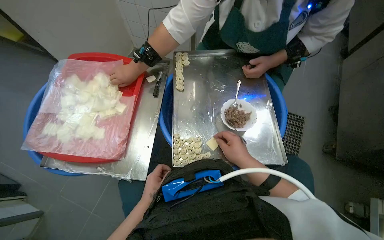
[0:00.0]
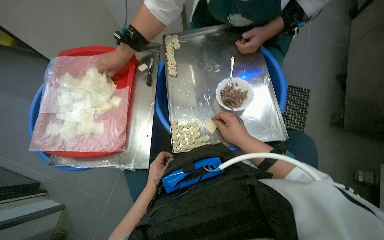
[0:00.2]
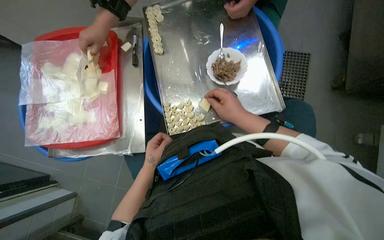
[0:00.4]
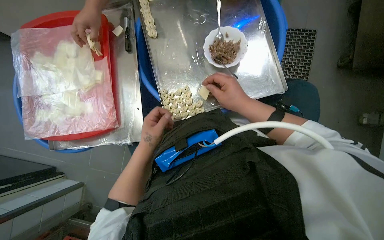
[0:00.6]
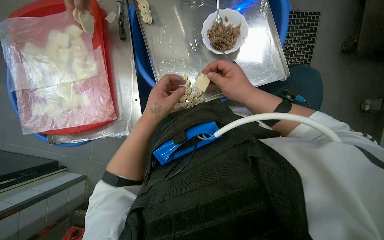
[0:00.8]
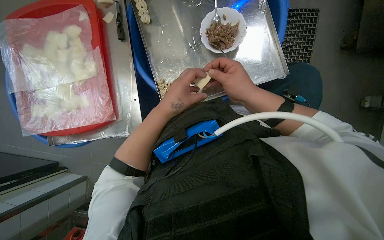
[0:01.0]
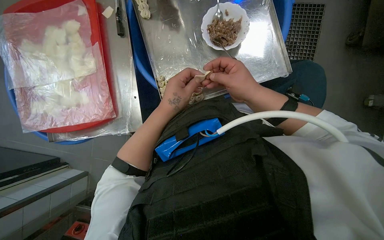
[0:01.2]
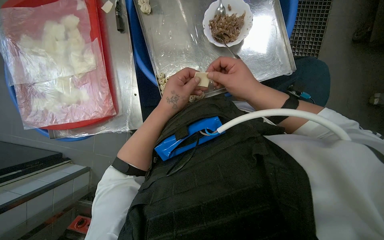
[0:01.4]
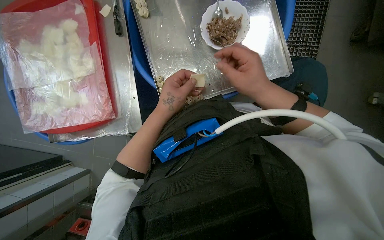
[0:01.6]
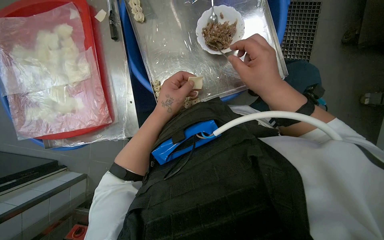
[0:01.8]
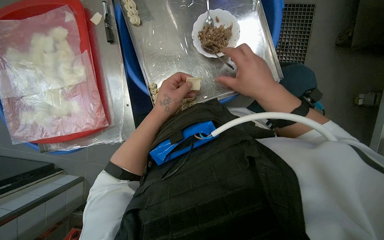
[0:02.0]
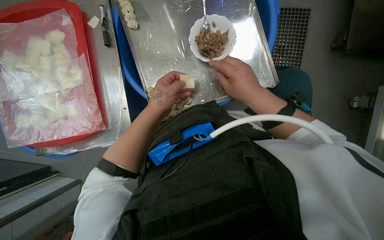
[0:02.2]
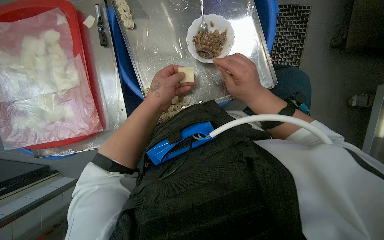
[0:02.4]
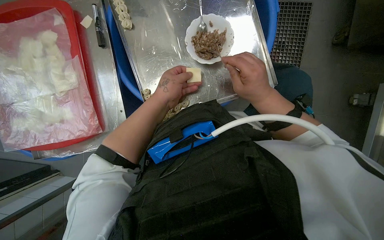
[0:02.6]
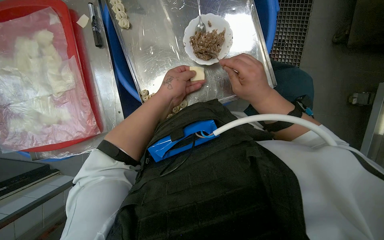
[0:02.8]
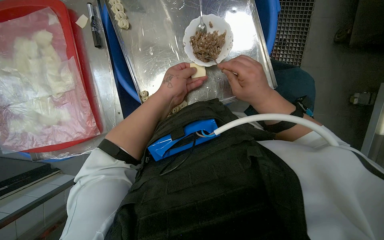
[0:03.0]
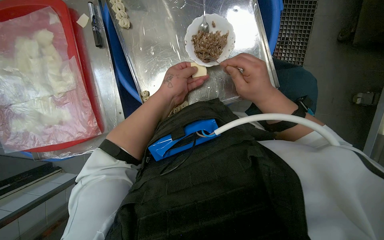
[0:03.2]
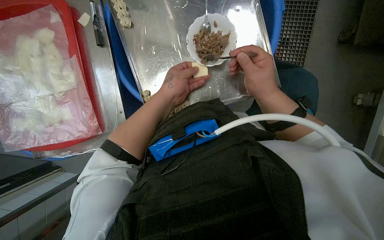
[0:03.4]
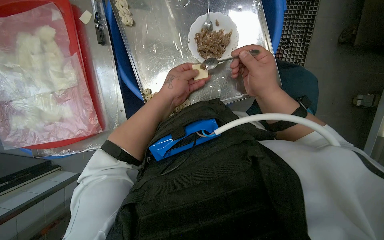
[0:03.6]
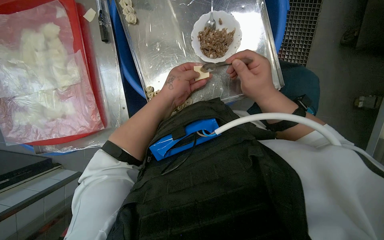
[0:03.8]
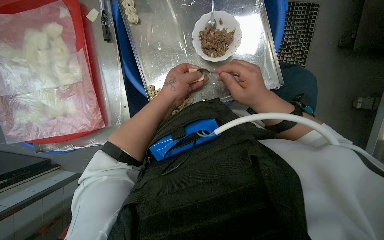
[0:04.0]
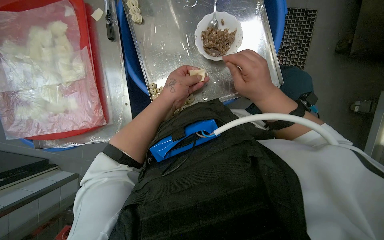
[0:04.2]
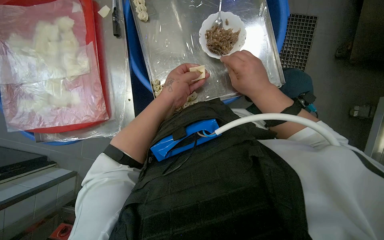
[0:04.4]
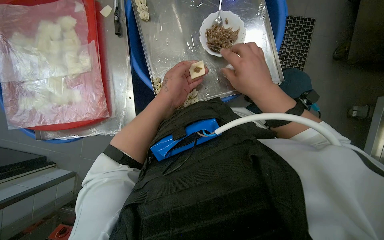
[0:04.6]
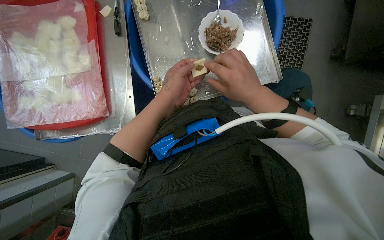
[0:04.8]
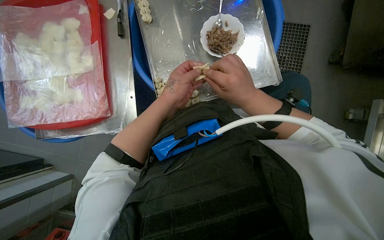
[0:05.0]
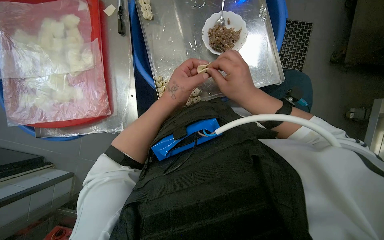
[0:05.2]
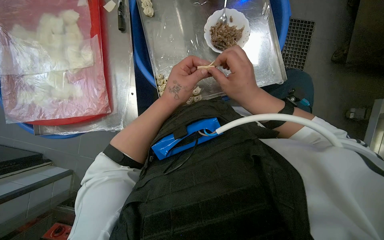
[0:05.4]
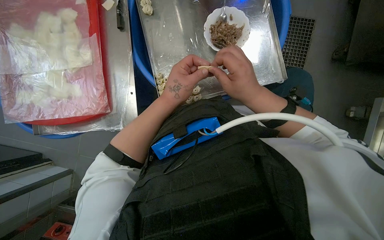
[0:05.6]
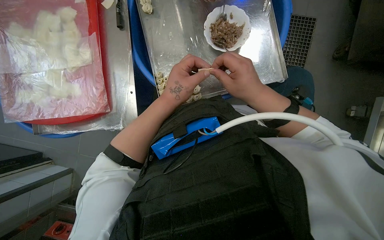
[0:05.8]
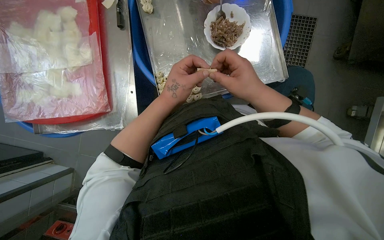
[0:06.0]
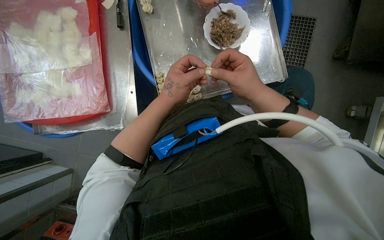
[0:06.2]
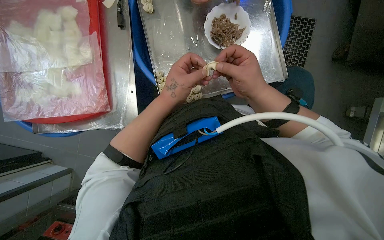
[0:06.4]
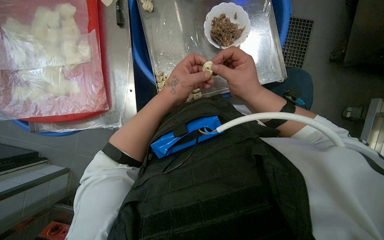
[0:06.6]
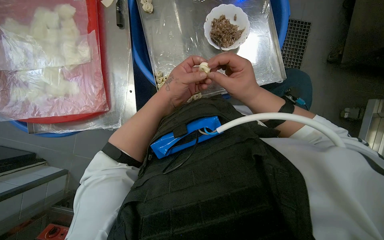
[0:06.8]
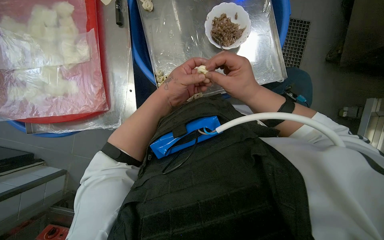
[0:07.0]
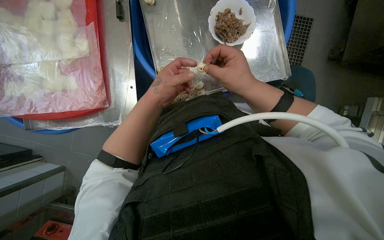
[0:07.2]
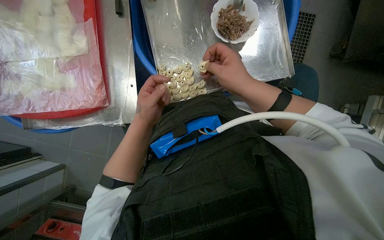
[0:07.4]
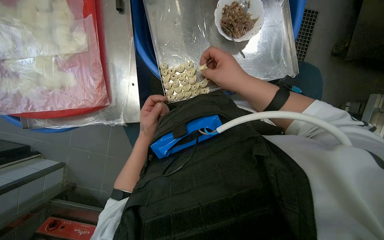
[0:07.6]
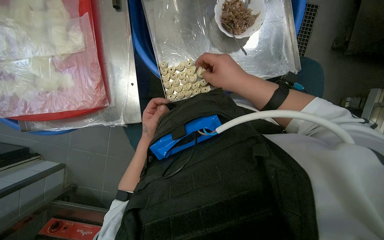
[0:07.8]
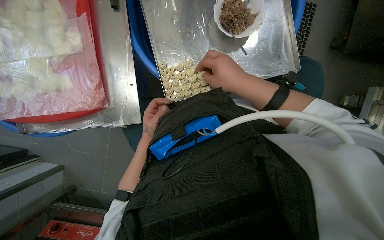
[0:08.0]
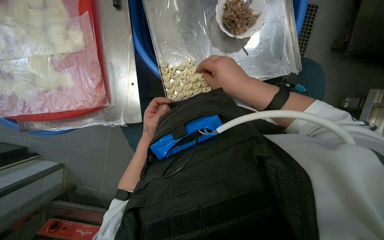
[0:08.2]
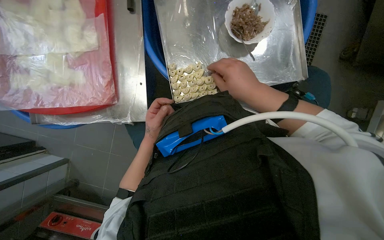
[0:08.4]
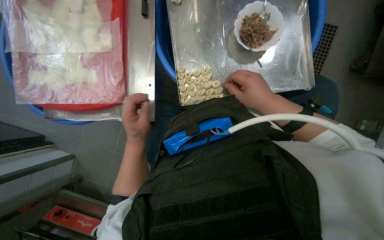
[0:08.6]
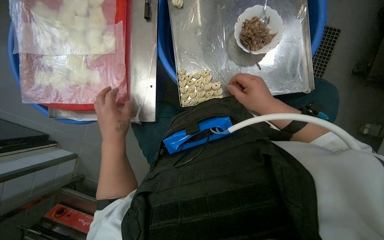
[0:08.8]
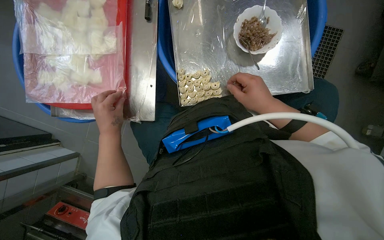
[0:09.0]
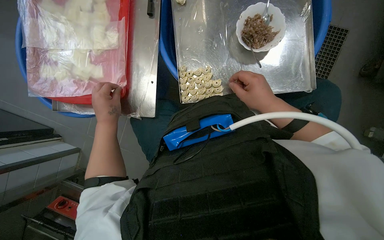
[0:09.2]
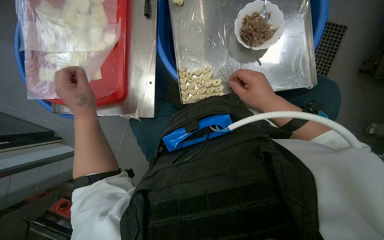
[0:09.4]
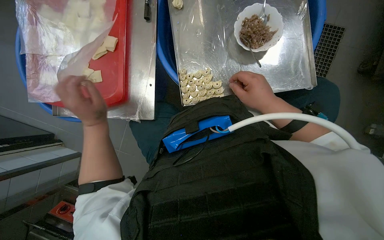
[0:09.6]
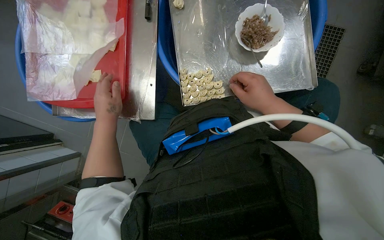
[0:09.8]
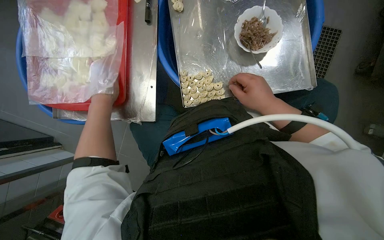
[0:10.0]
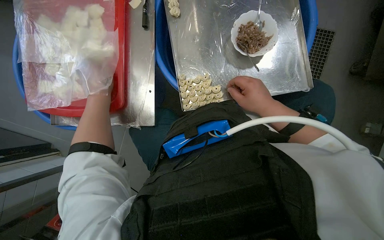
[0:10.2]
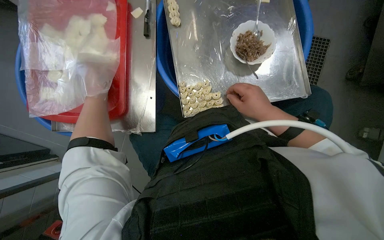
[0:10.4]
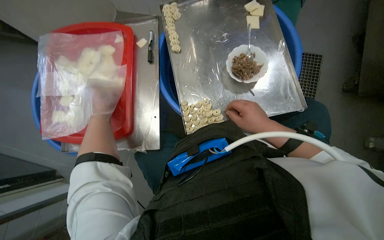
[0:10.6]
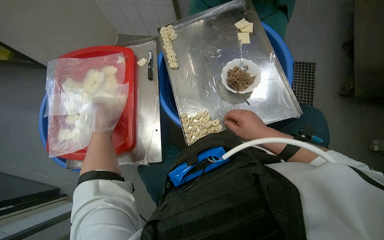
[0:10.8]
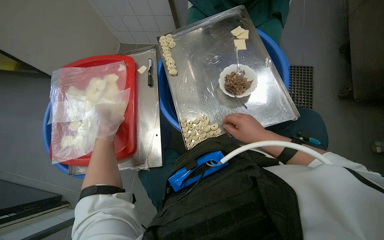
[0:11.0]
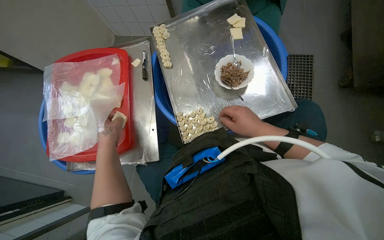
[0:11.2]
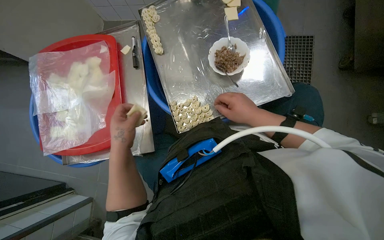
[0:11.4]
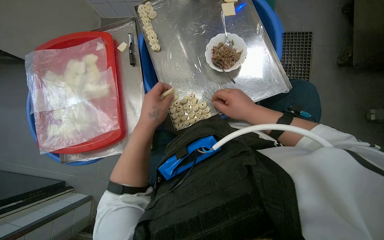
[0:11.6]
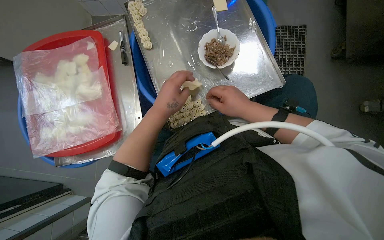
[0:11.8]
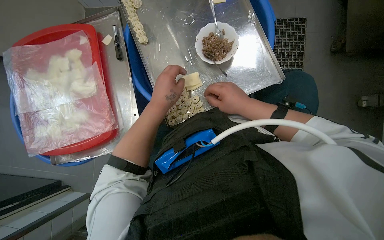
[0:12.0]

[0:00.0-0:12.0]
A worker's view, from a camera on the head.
Job: preparing food.
The whole recording: Making dumplings with meat filling. The worker picks up dough, fills it with meat, folds it, and places the finished dumpling on a tray.
0:00.0 to 0:01.6: The view tilts about 25 degrees downward.
0:03.0 to 0:04.4: The hands are busy where they are.
0:04.4 to 0:06.0: The hands stay close to where they were, moving slightly.
0:06.0 to 0:07.6: The left hand is displaced farther from the camera, to the left and down the picture by approximately 20 cm.
0:07.6 to 0:09.0: The left hand travels nearer to the camera and to the left by roughly 15 cm.
0:09.0 to 0:10.4: The left hand travels up the picture by about 15 cm.
0:10.4 to 0:12.0: The left hand is displaced to the right and nearer to the camera by about 25 cm.

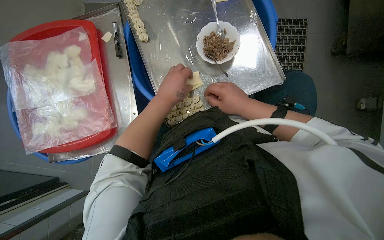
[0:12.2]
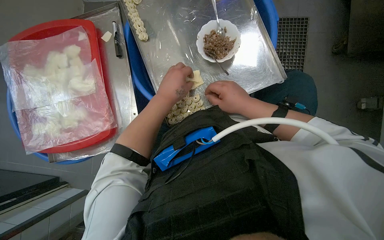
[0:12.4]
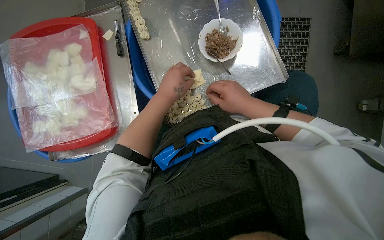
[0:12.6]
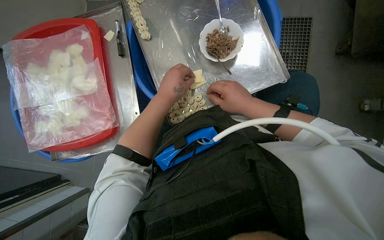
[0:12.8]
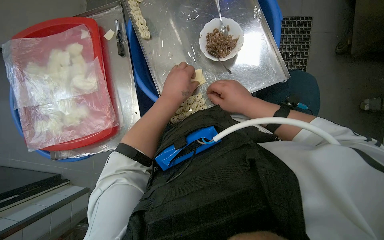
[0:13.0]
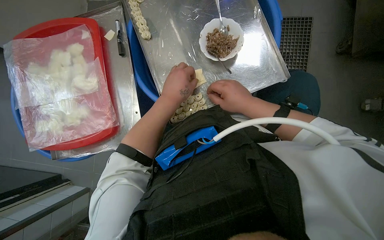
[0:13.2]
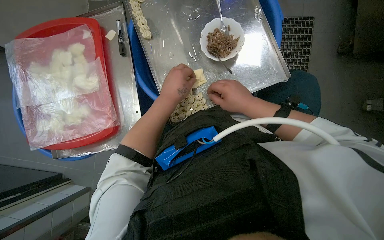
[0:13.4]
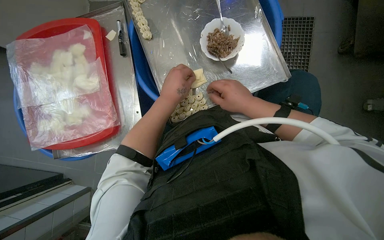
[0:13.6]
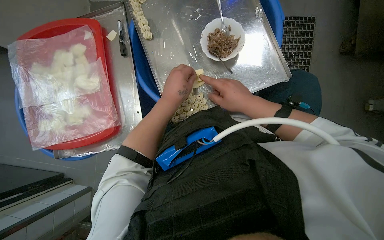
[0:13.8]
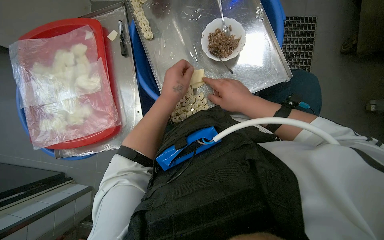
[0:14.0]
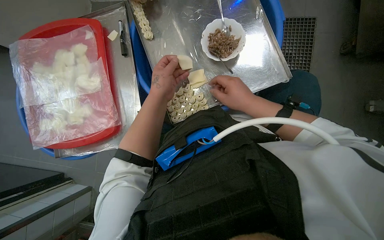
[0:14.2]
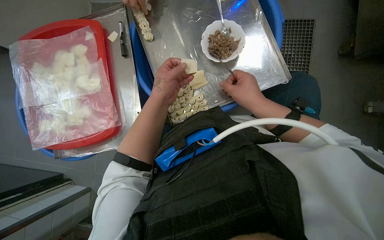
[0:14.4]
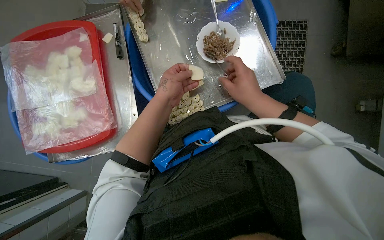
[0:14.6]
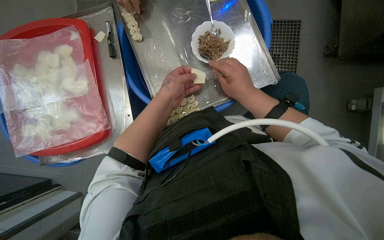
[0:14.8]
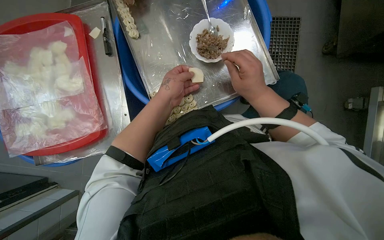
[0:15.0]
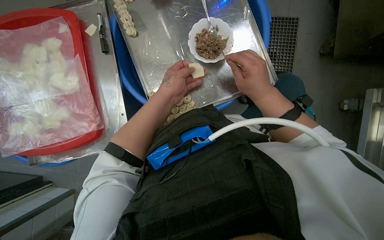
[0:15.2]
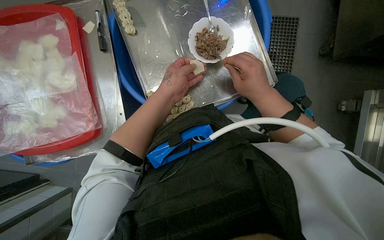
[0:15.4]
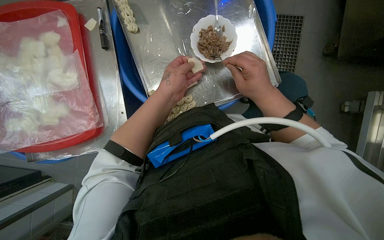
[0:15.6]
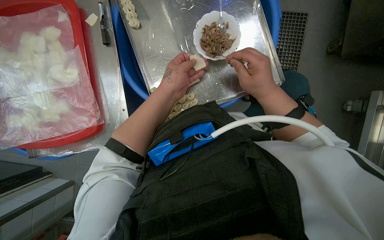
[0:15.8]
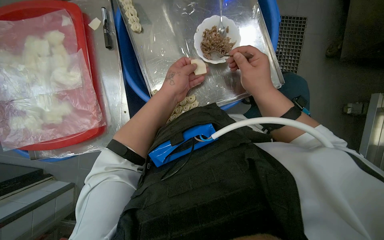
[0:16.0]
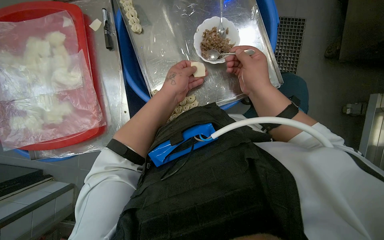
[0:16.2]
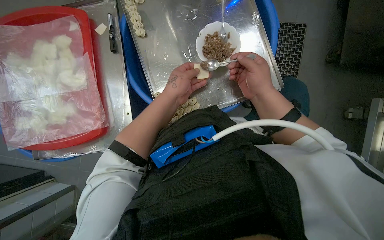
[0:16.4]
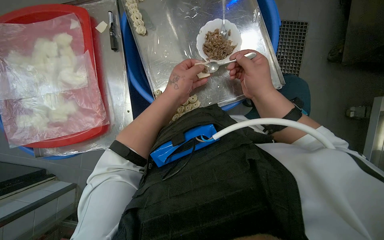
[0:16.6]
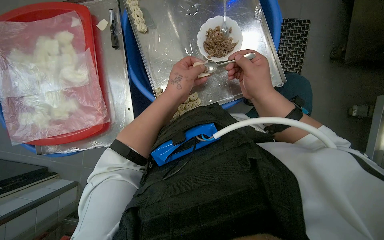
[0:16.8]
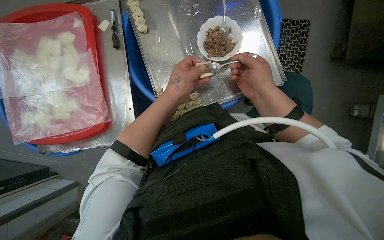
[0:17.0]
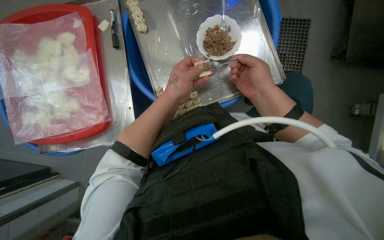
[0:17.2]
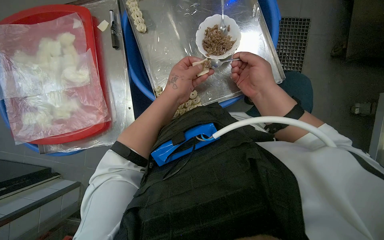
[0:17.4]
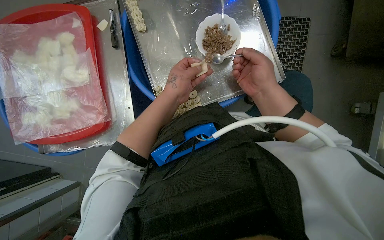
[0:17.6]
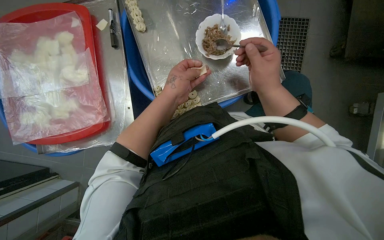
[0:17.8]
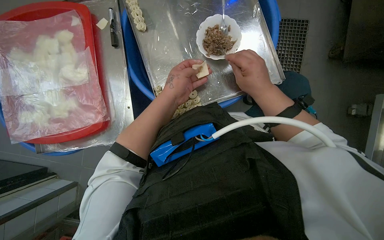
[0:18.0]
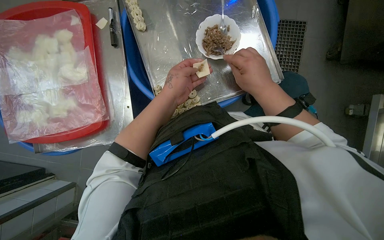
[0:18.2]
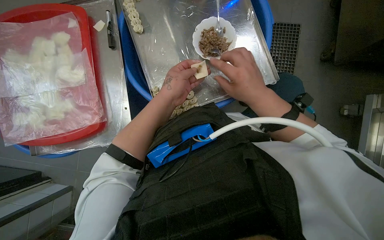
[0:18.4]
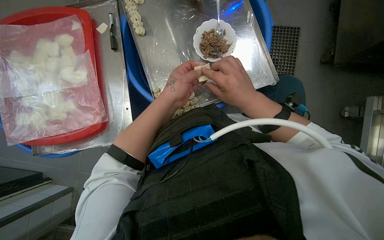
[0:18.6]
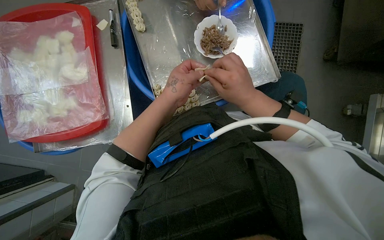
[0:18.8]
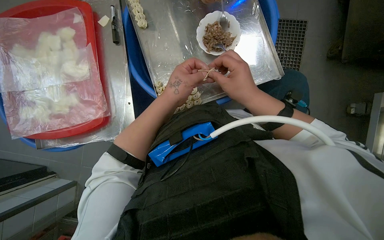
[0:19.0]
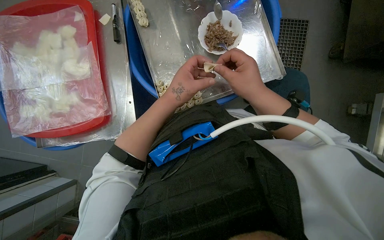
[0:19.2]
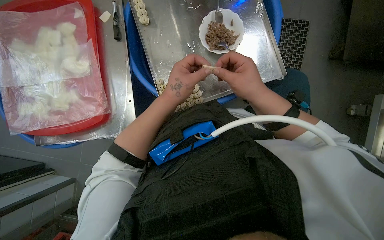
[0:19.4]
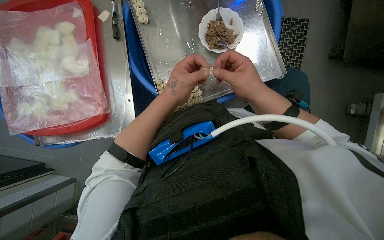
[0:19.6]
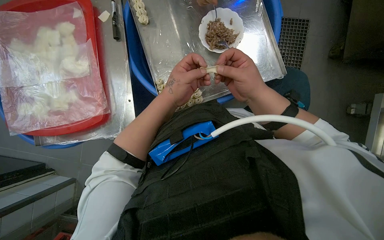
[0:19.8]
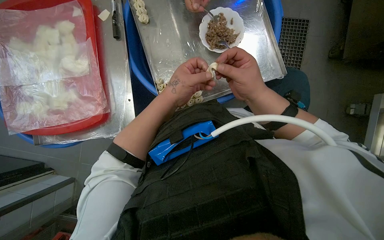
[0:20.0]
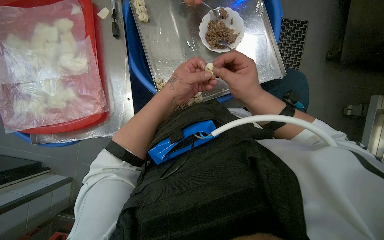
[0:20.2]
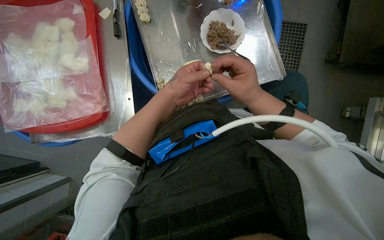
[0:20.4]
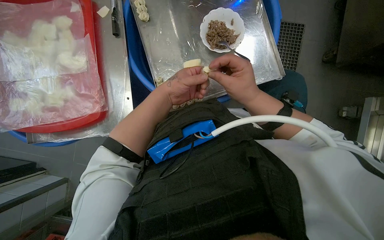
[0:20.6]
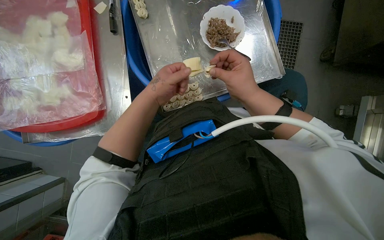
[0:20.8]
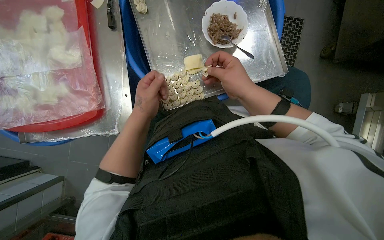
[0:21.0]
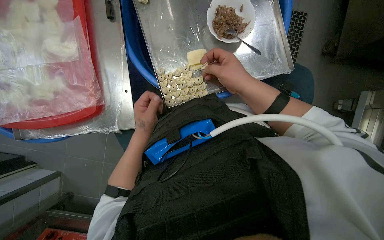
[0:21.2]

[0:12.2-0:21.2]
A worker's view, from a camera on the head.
Job: preparing food.
The whole recording: Making dumplings with meat filling. The worker picks up dough, fills it with meat, folds it, and places the finished dumpling on a tray.
0:12.2 to 0:13.8: The hands are busy where they are.
0:13.8 to 0:15.2: The left hand moves farther from the camera, about 10 cm.
0:15.2 to 0:18.2: The hands stay close to where they were, moving slightly.
0:18.2 to 0:19.8: The hands work in one place, with small movements.
0:19.8 to 0:21.2: The left hand travels farther from the camera, to the left and down the picture by approximately 20 cm.
